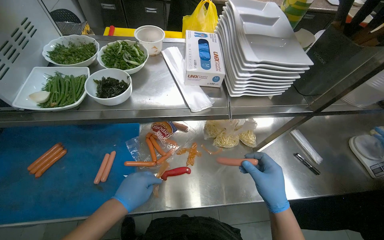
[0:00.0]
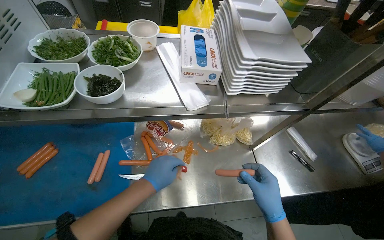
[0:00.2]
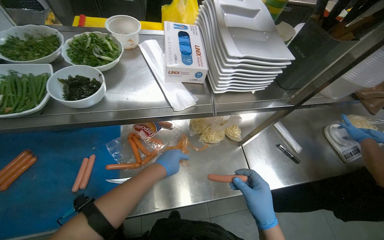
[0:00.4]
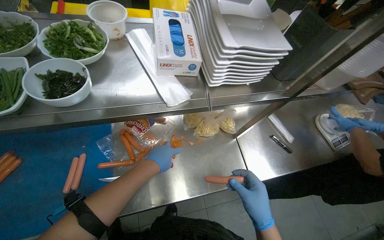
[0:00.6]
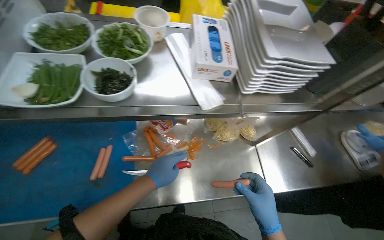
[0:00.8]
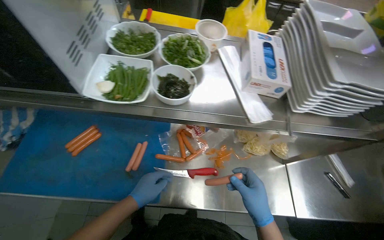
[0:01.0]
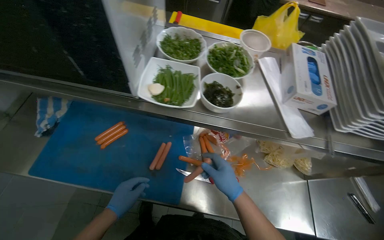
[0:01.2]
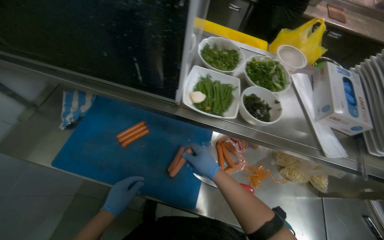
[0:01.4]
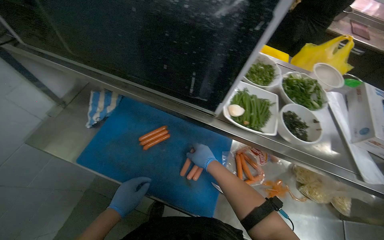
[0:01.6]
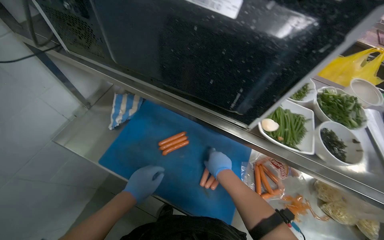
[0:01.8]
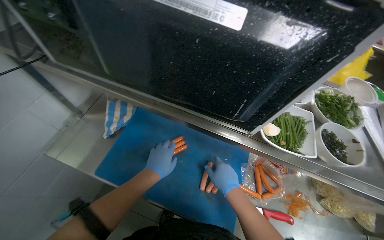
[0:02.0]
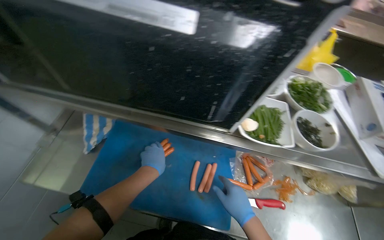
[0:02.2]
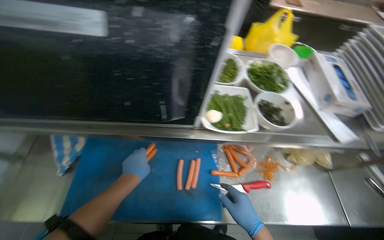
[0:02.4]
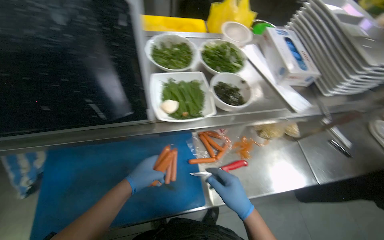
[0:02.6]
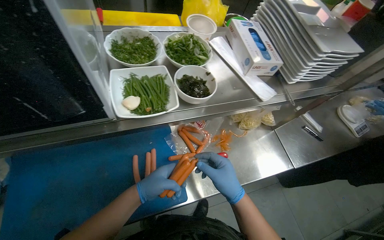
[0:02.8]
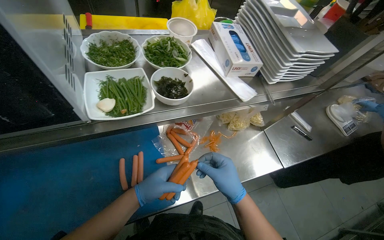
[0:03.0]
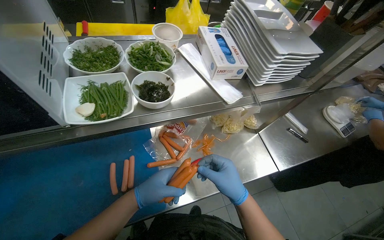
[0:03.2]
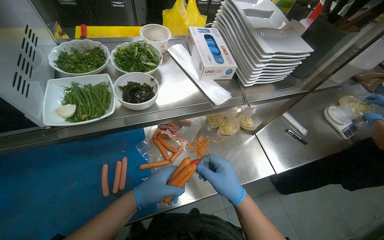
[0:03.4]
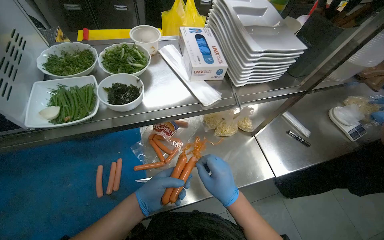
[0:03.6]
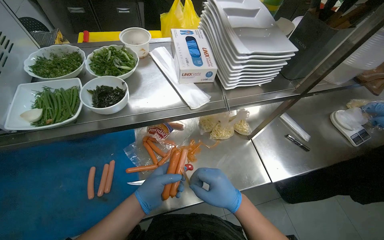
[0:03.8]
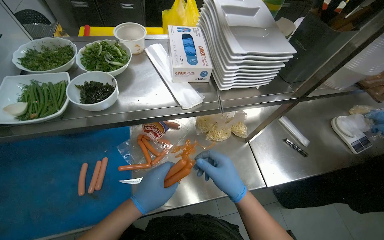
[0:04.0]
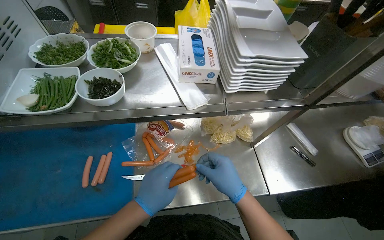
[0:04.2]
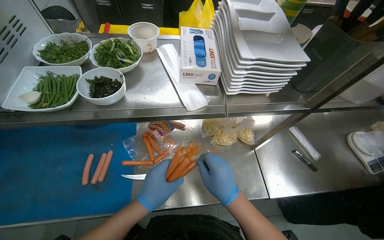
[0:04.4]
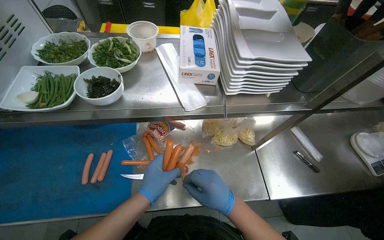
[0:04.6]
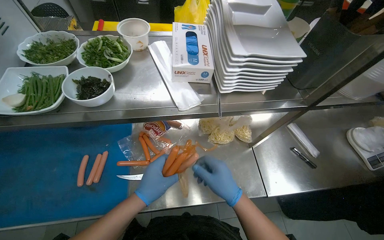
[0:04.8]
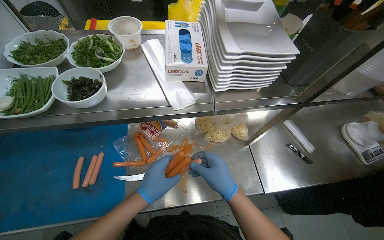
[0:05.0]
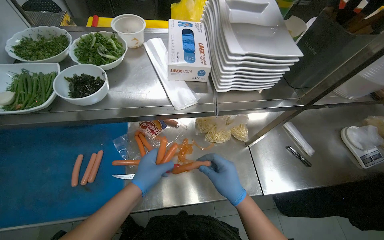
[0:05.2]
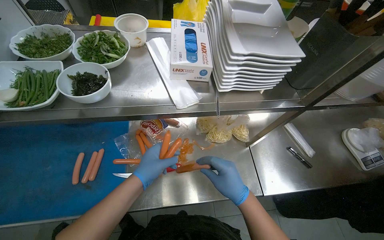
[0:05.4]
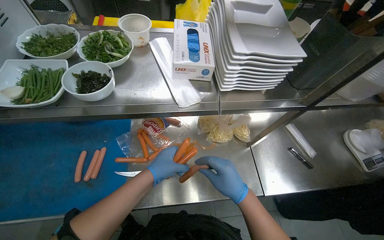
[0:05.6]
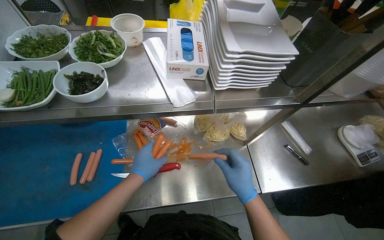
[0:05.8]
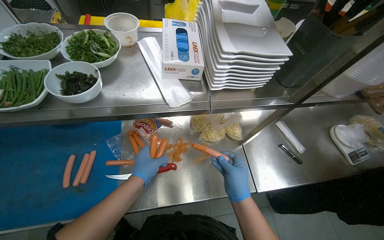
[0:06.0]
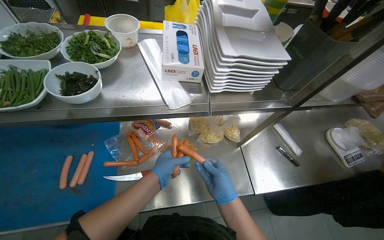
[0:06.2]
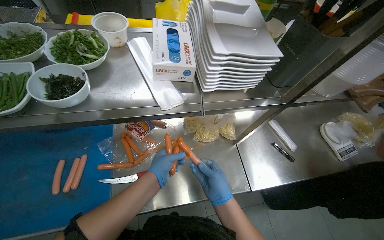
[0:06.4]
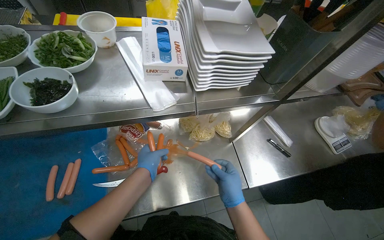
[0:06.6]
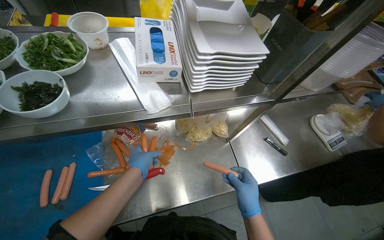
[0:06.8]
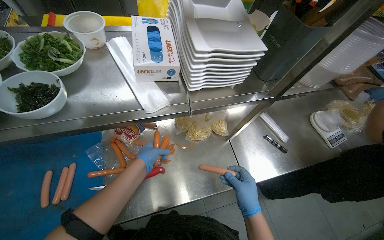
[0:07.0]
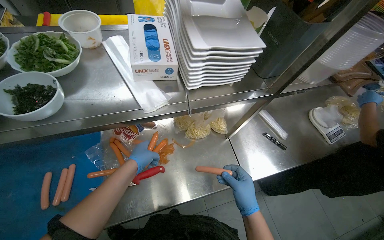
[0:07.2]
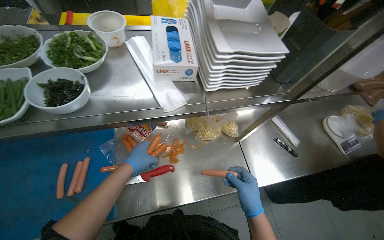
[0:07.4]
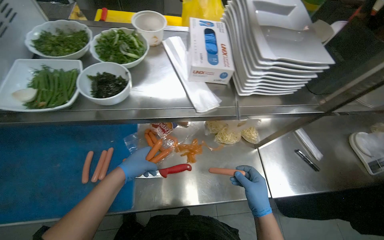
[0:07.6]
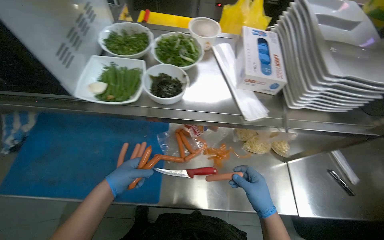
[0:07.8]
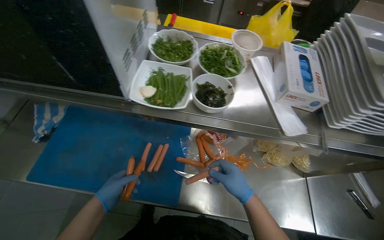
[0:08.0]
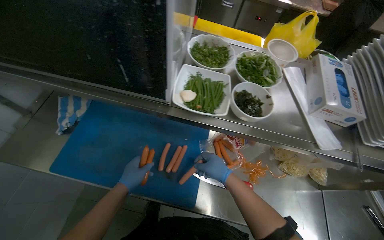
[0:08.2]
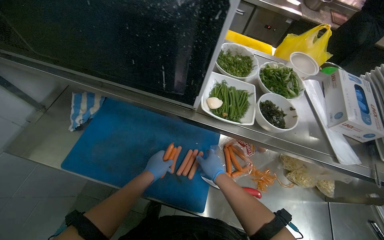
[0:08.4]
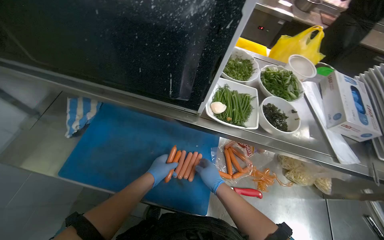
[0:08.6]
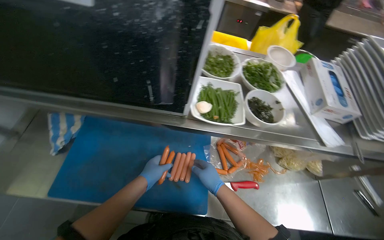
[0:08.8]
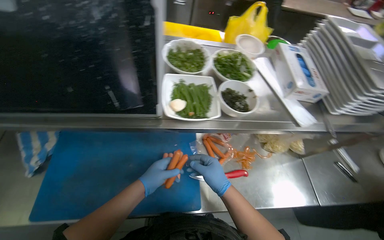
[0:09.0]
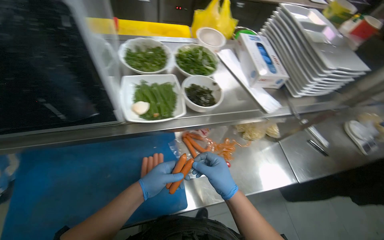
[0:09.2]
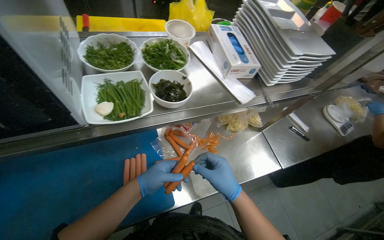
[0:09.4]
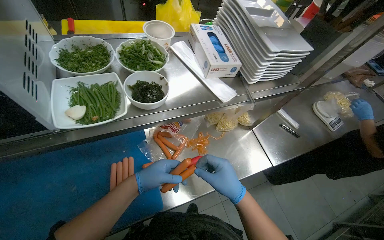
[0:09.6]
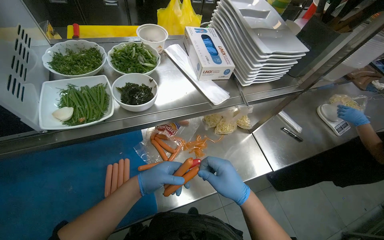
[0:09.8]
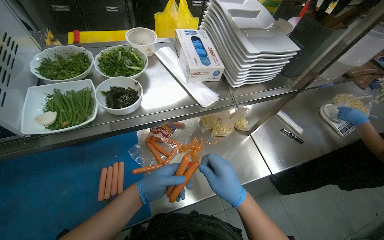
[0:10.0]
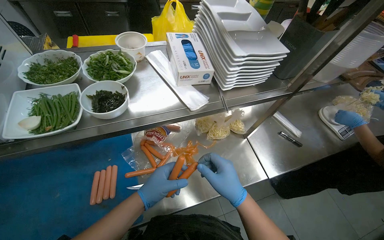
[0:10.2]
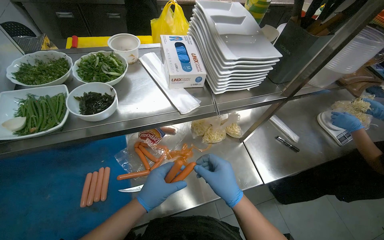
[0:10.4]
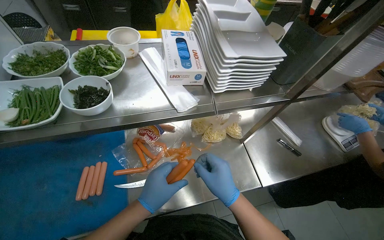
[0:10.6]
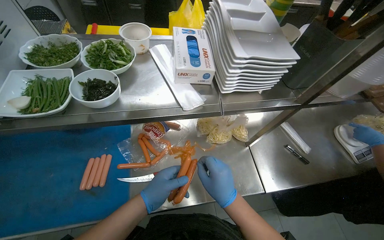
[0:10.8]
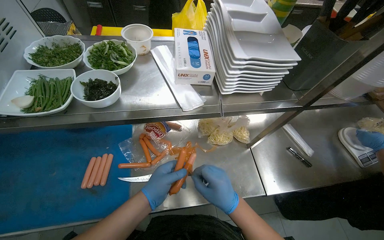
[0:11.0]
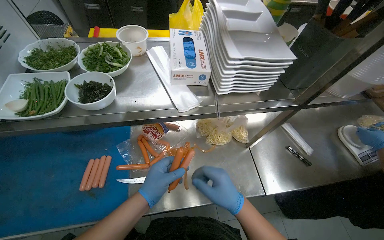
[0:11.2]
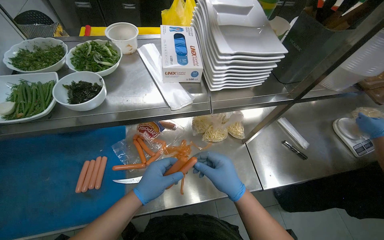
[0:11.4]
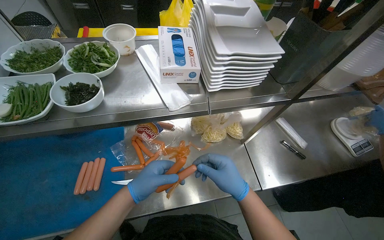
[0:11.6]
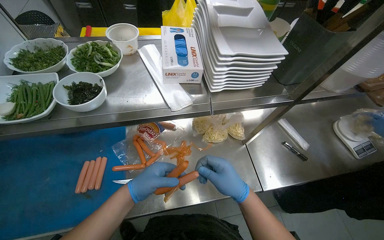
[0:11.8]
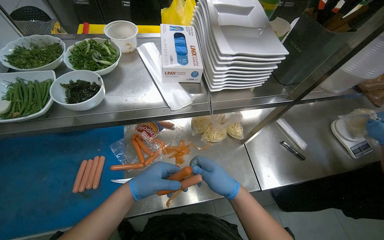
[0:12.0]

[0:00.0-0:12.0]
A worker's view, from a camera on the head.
Job: preparing food.
The whole recording: Peeling sausages. The worker peels the skin off sausages.
0:01.6 to 0:03.0: The head rotates about 40 degrees to the right.
0:04.4 to 0:06.0: The hands are busy where they are.
0:07.6 to 0:09.0: The right hand heads to the left and up the picture, covering roughly 40 cm.
0:10.4 to 0:12.0: The hands are busy where they are.

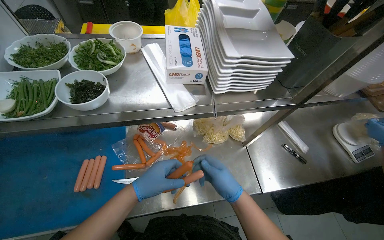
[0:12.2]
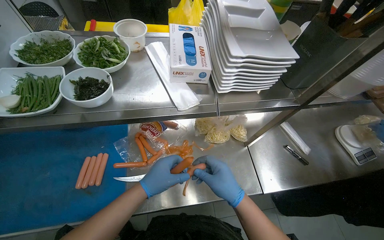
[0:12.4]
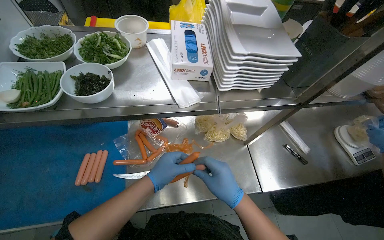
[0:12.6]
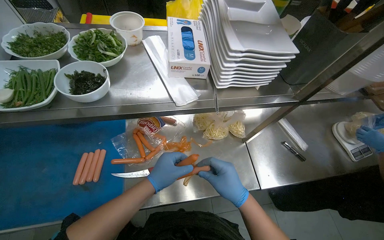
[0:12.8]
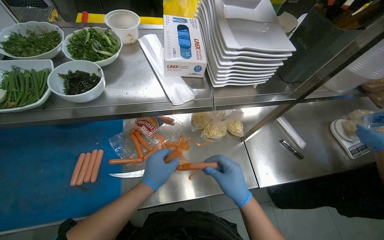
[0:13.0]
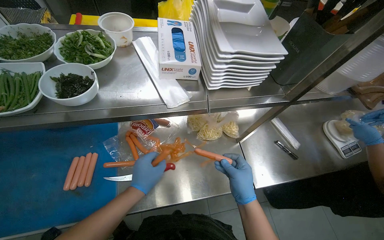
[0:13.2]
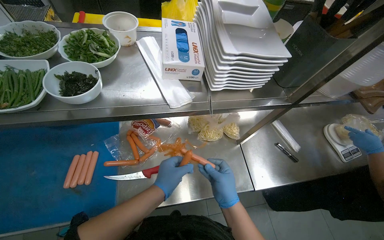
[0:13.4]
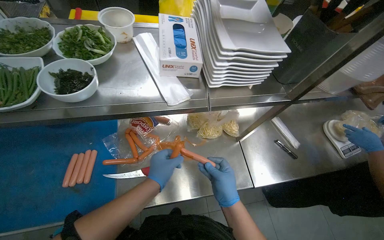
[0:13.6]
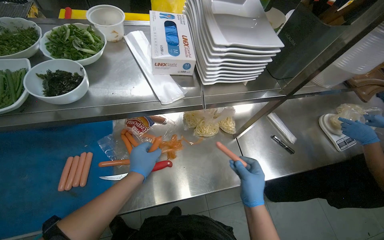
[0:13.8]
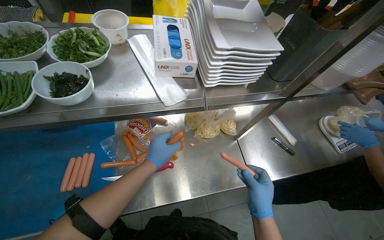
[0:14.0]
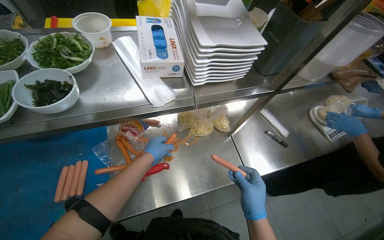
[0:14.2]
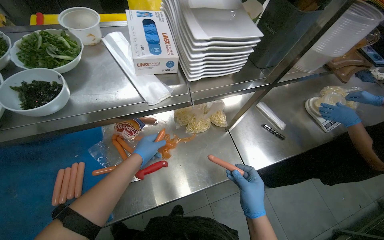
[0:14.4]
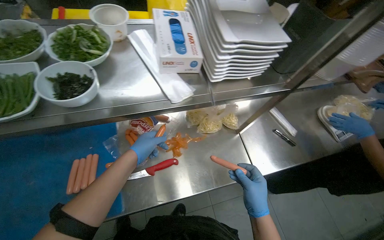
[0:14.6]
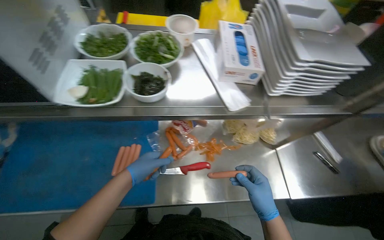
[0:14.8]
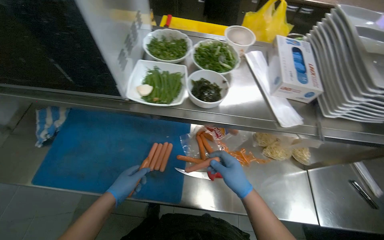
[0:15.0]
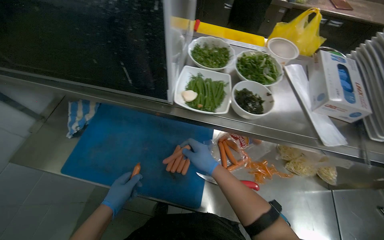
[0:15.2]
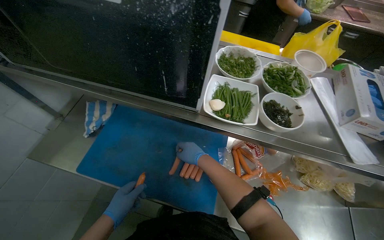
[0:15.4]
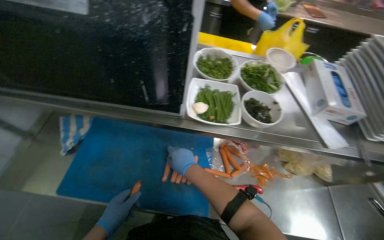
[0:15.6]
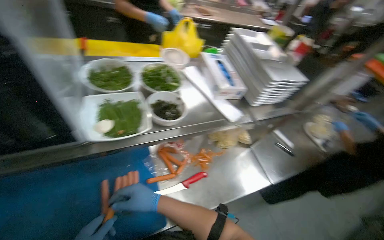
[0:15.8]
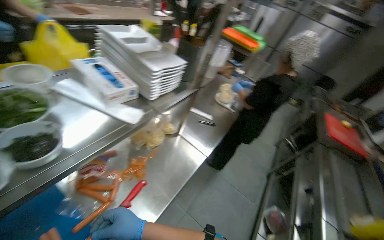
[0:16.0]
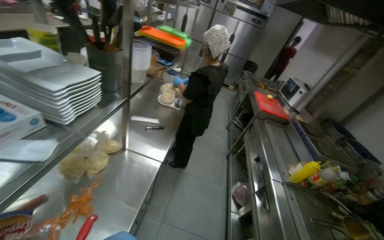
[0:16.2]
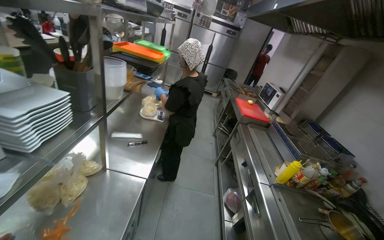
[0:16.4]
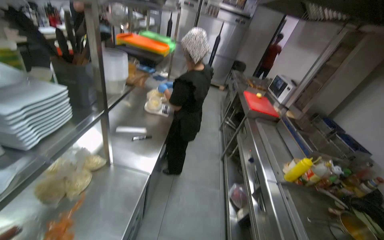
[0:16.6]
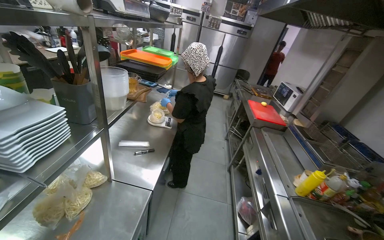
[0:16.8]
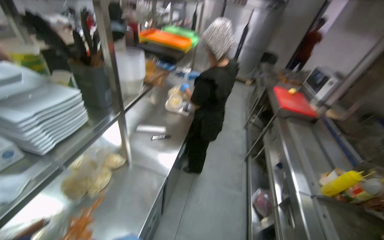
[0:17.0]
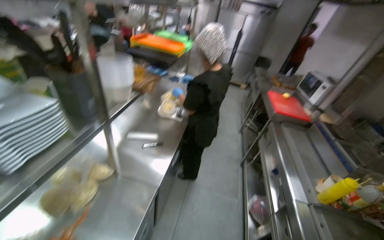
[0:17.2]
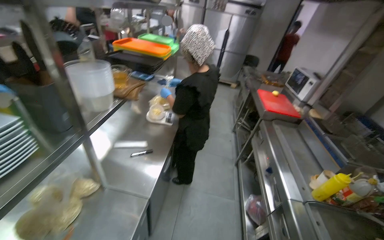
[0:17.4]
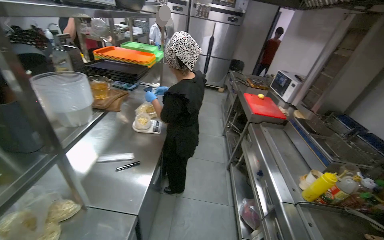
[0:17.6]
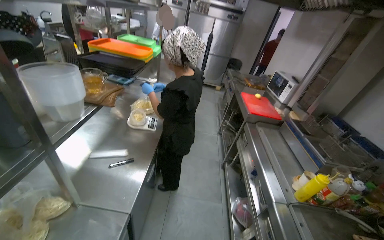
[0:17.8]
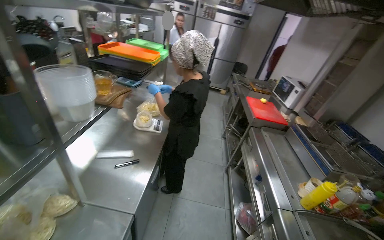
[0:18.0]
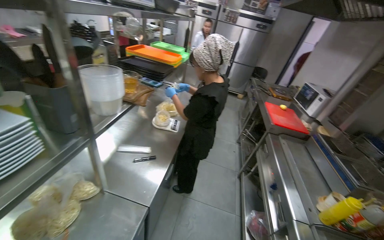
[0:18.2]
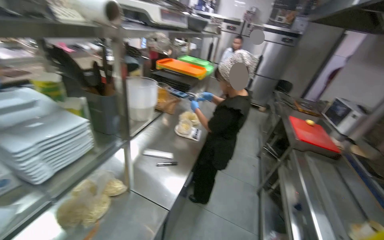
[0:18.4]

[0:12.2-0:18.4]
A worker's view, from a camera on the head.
Job: preparing food.
The whole recording: Peeling sausages. The worker peels the skin off sausages.
0:12.2 to 0:13.8: The right hand moves to the right, roughly 10 cm.
0:13.8 to 0:15.4: The wearer's head swings approximately 30 degrees to the left.
0:15.4 to 0:16.8: The head rotates roughly 95 degrees to the right.

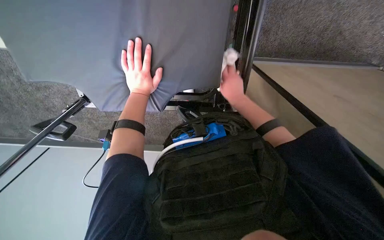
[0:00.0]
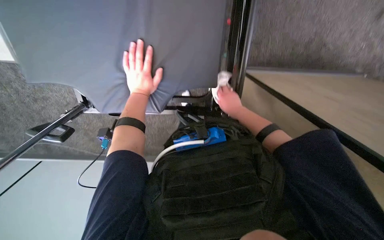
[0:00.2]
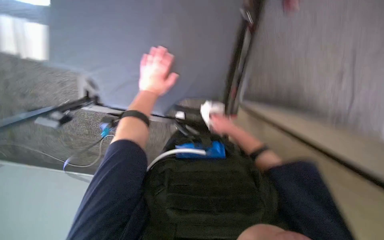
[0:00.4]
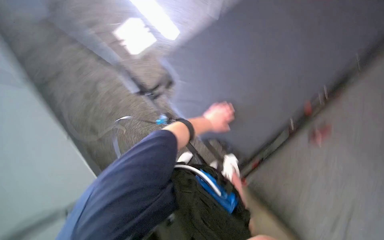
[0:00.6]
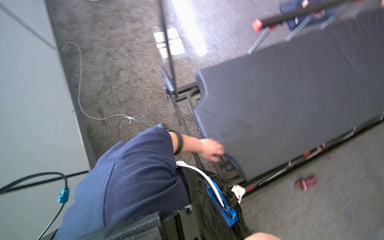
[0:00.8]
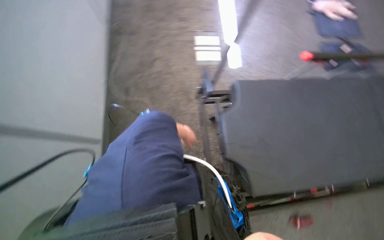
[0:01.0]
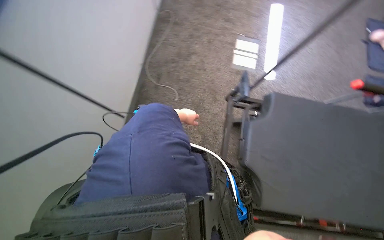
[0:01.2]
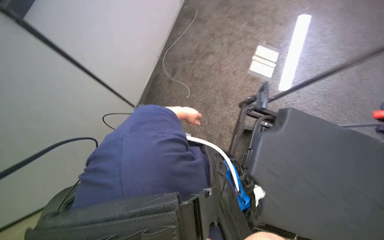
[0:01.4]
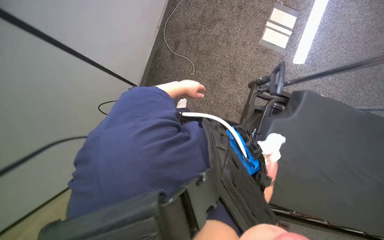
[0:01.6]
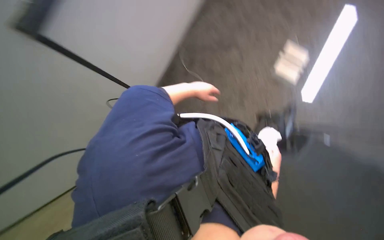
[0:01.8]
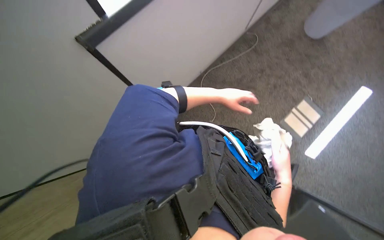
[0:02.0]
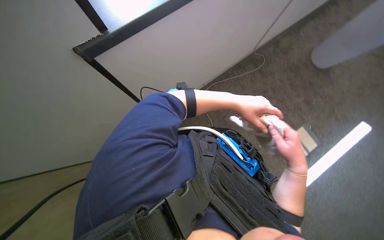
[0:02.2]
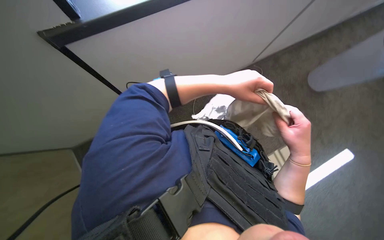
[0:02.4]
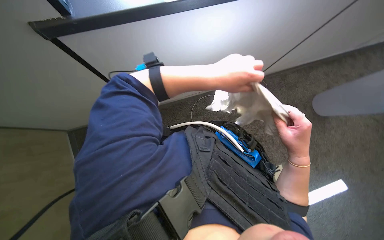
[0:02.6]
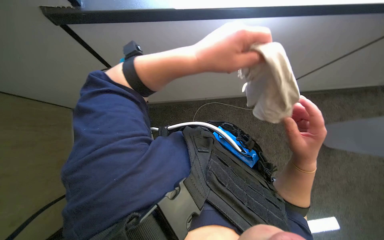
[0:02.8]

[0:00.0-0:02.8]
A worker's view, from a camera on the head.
Job: wiping surfaces.
The whole recording: Wiping windowsill surface. The worker wipes the dark grey table surface with a cloth.
0:01.4 to 0:02.8: The left hand heads nearer to the camera, covering about 15 cm.
